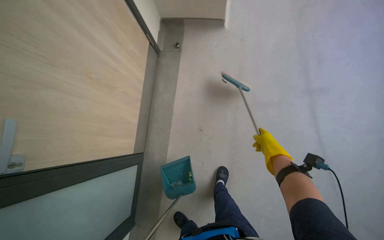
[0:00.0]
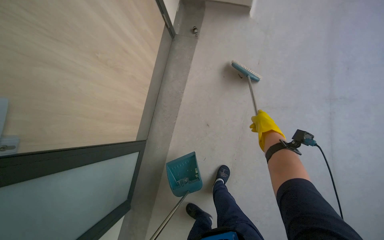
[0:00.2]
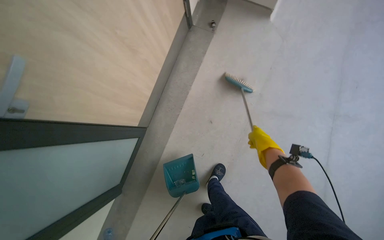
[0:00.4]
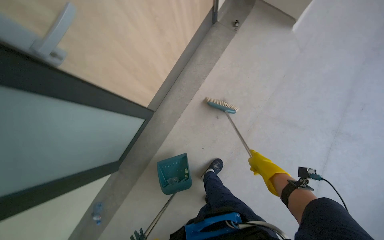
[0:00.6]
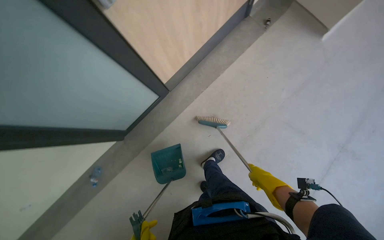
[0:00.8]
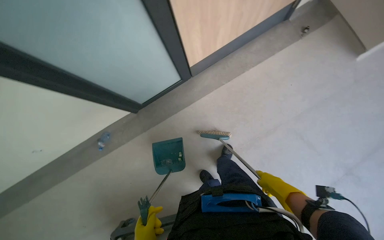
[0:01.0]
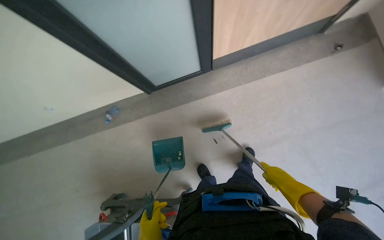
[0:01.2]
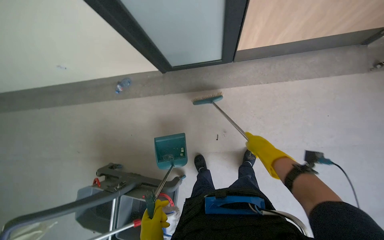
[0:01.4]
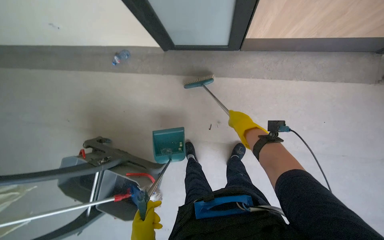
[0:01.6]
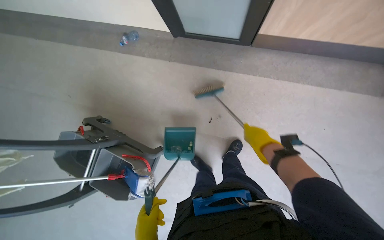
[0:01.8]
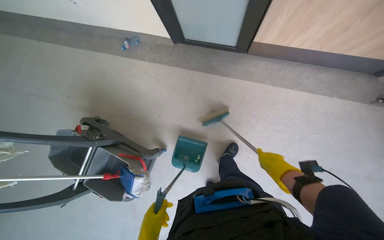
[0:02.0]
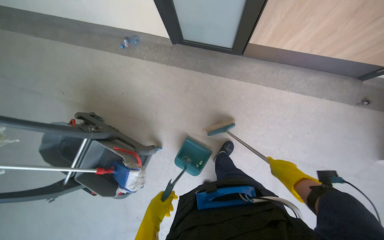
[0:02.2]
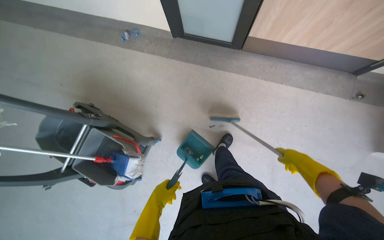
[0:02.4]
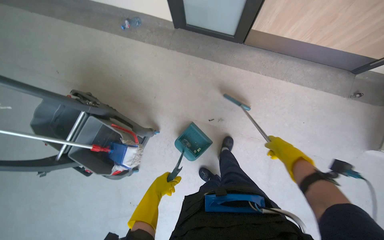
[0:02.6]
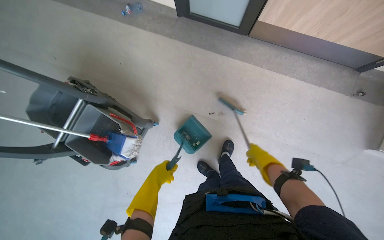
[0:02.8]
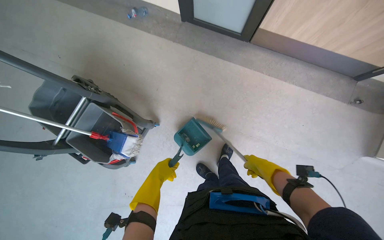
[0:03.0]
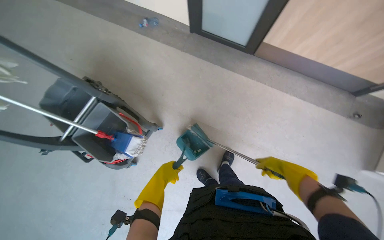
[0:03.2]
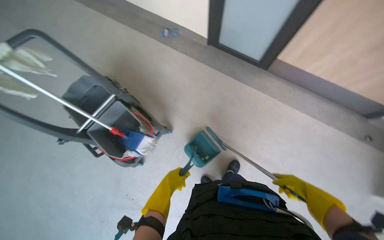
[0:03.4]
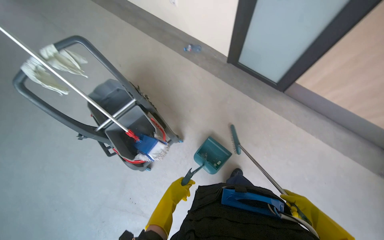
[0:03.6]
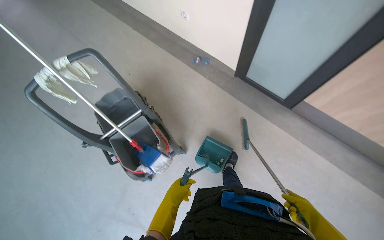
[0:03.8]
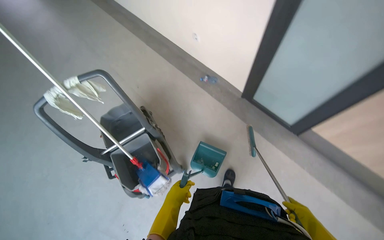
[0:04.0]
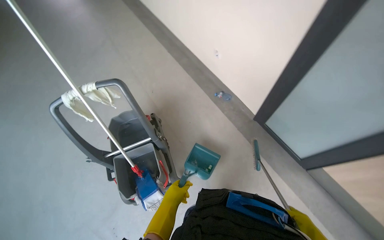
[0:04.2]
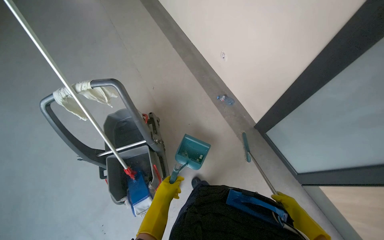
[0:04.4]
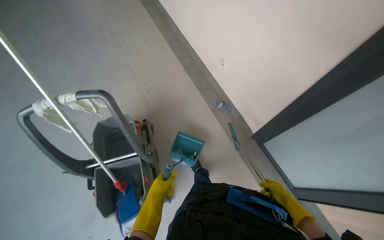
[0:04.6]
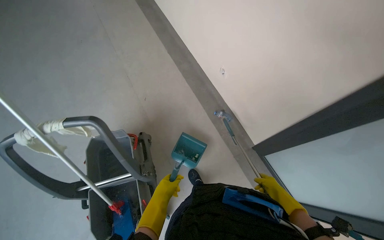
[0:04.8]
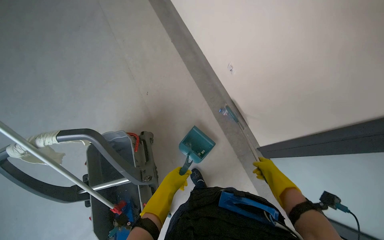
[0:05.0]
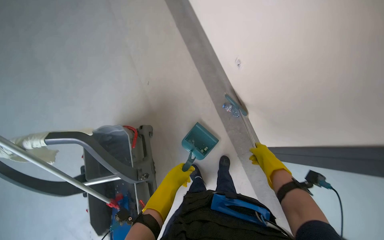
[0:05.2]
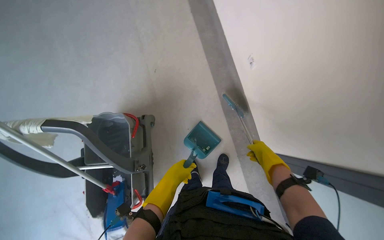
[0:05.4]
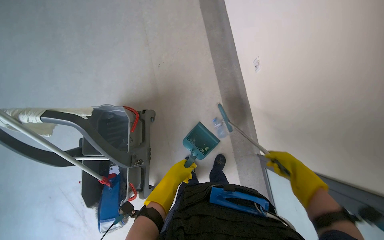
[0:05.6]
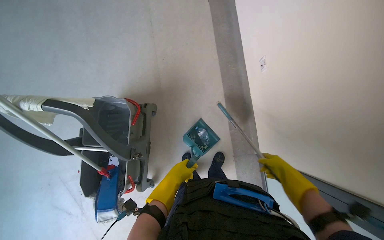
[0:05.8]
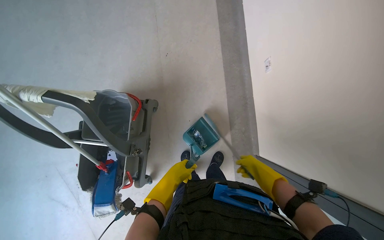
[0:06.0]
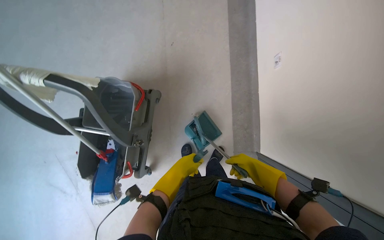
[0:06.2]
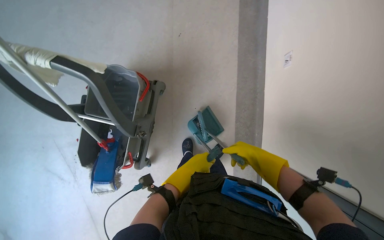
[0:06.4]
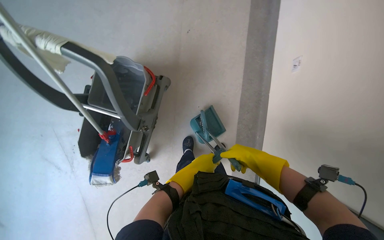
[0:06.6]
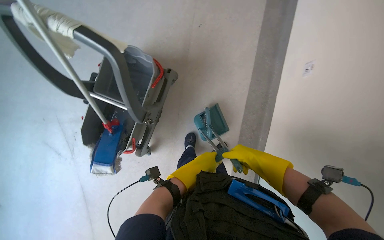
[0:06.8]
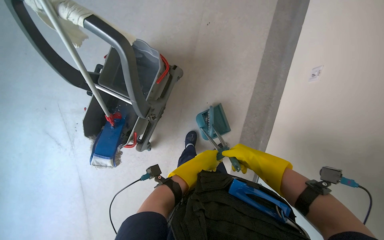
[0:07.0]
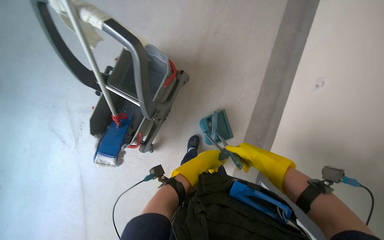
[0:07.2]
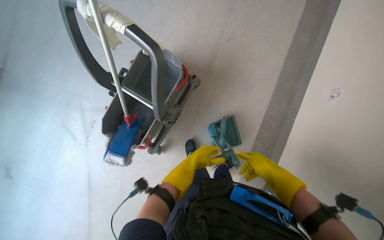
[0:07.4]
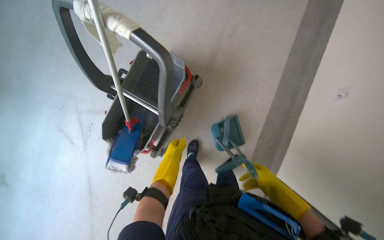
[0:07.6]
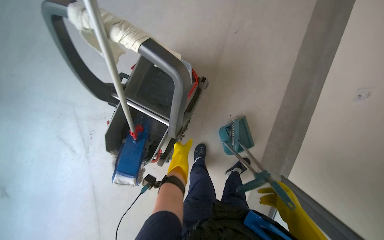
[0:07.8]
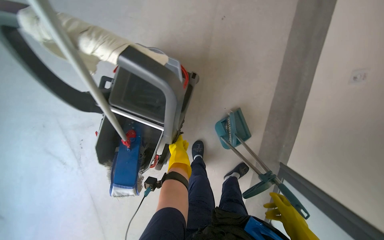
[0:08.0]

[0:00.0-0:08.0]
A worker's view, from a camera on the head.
Job: sweeping floor.
The whole recording: Sweeping classroom floor. The worker sweeps debris from the classroom floor using a brush and dustpan.
0:00.0 to 0:01.6: The view tips downward by roughly 20 degrees. The scene turns approximately 75 degrees clockwise in the picture.
0:01.6 to 0:03.2: The wearer moves roughly 40 cm. Everything in view rotates some 30 degrees clockwise.
0:03.2 to 0:04.8: The wearer moves about 60 cm. The view tips upward by roughly 10 degrees. The scene turns approximately 35 degrees clockwise in the picture.
0:04.8 to 0:06.4: The view tips downward by some 25 degrees. The scene rotates clockwise by approximately 30 degrees. The left hand moves to the right and up the picture, some 25 cm. The right hand goes roughly 35 cm up the picture.
0:06.4 to 0:08.0: The left hand goes some 25 cm farther from the camera.

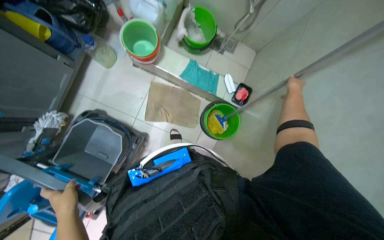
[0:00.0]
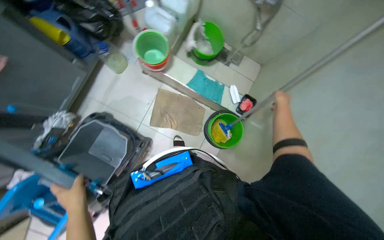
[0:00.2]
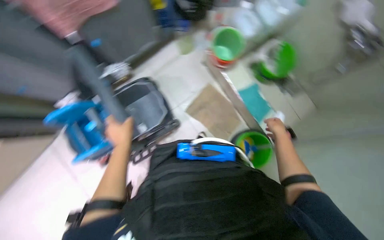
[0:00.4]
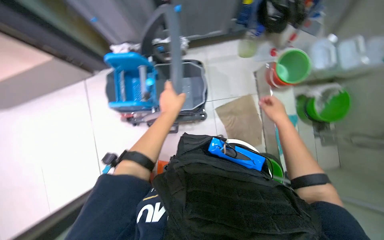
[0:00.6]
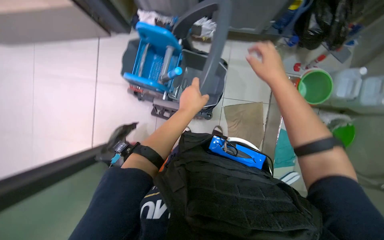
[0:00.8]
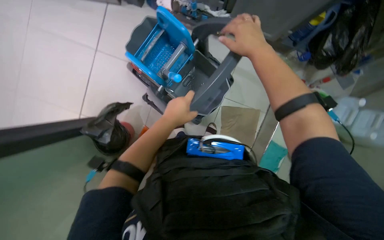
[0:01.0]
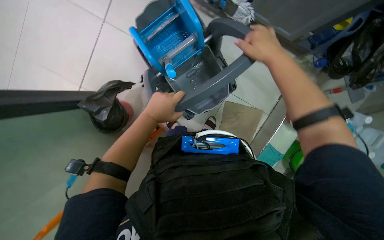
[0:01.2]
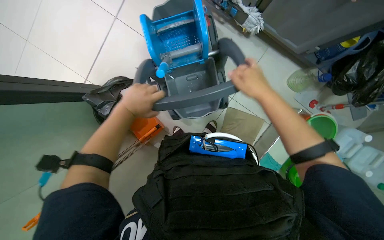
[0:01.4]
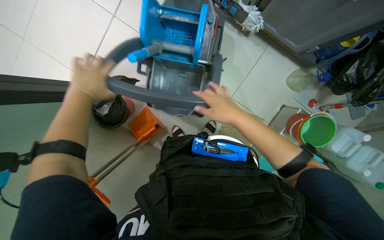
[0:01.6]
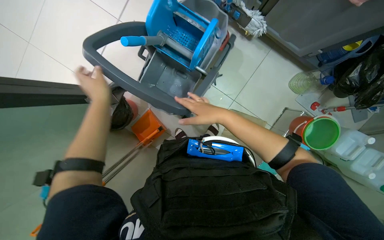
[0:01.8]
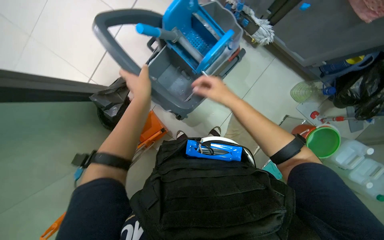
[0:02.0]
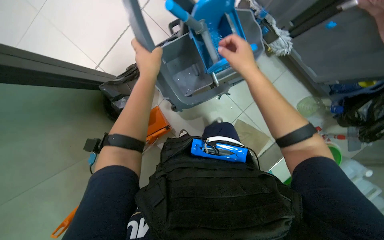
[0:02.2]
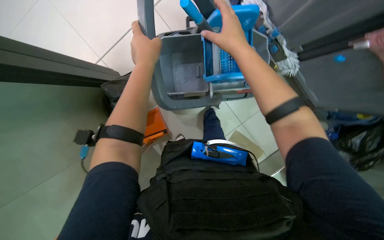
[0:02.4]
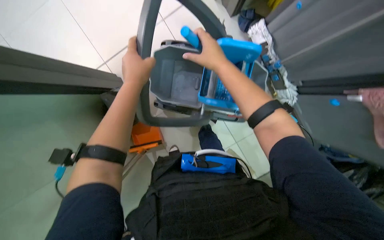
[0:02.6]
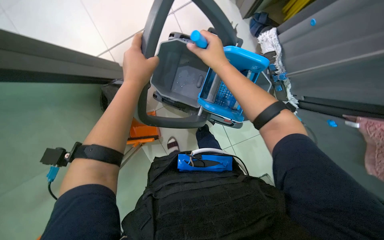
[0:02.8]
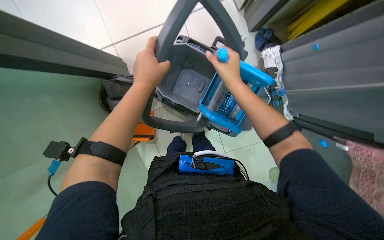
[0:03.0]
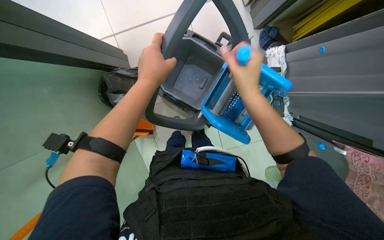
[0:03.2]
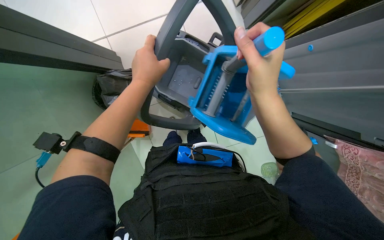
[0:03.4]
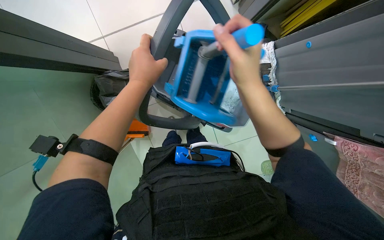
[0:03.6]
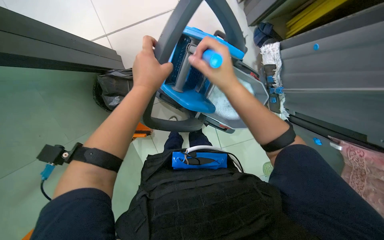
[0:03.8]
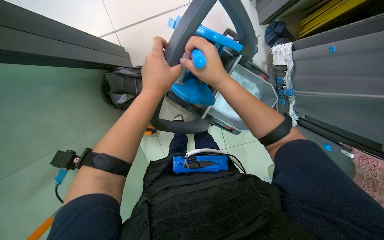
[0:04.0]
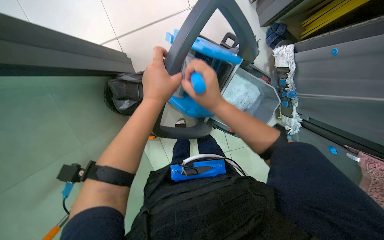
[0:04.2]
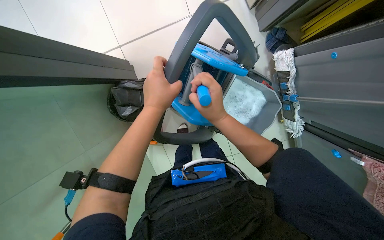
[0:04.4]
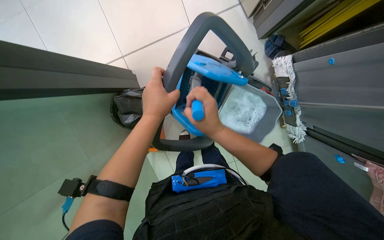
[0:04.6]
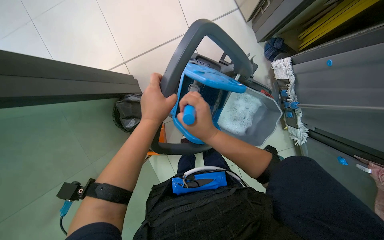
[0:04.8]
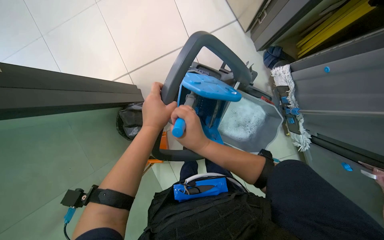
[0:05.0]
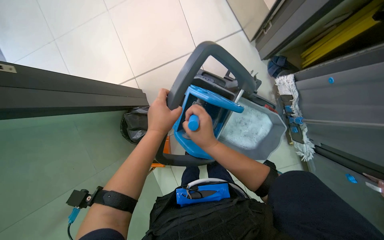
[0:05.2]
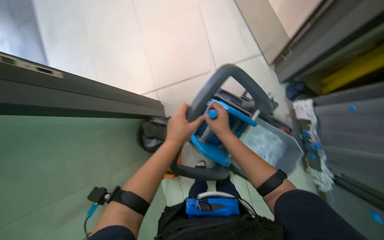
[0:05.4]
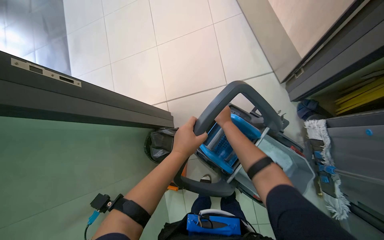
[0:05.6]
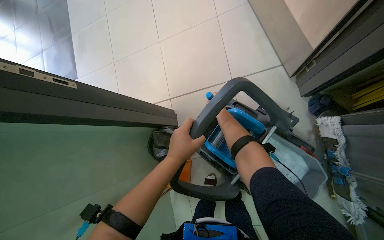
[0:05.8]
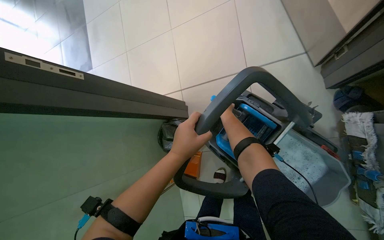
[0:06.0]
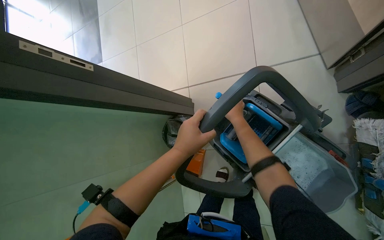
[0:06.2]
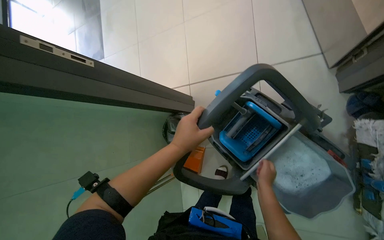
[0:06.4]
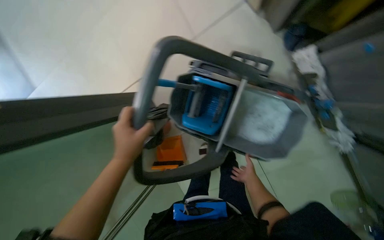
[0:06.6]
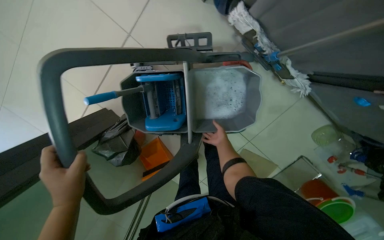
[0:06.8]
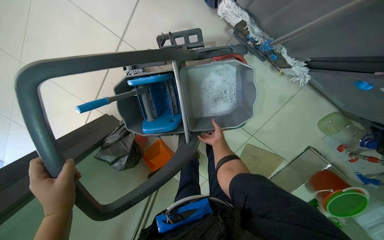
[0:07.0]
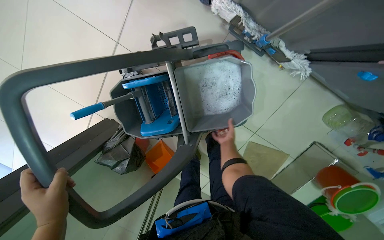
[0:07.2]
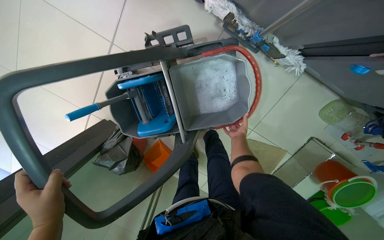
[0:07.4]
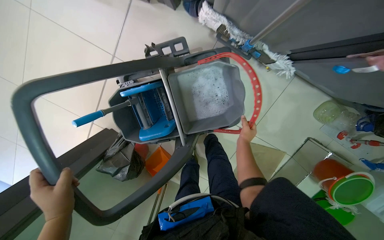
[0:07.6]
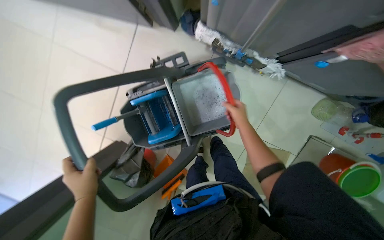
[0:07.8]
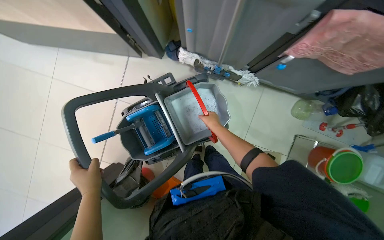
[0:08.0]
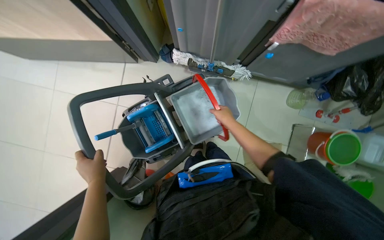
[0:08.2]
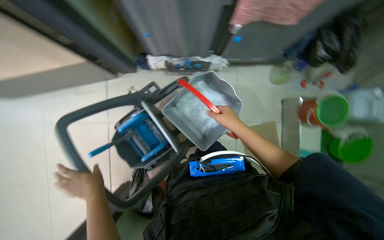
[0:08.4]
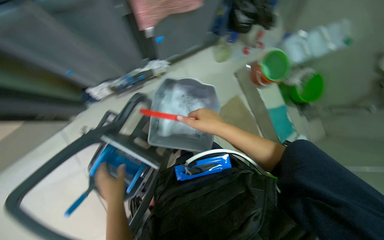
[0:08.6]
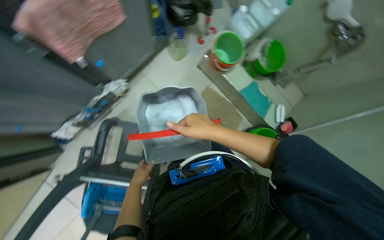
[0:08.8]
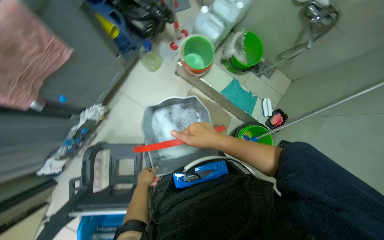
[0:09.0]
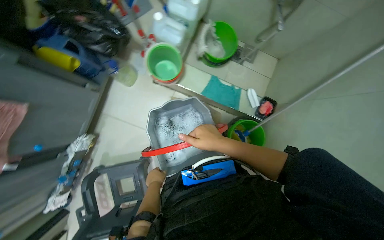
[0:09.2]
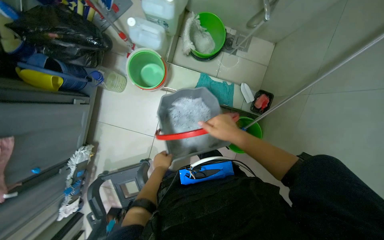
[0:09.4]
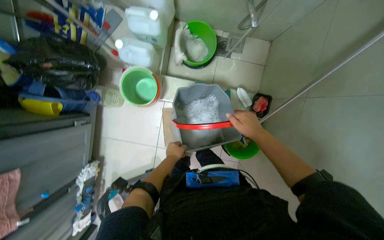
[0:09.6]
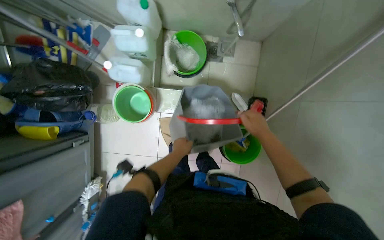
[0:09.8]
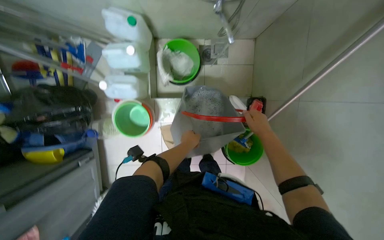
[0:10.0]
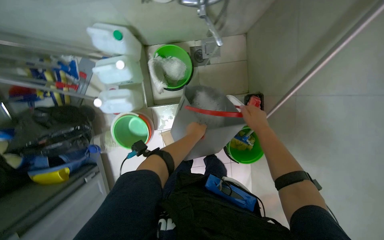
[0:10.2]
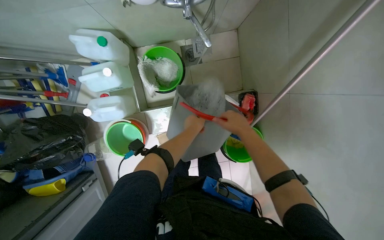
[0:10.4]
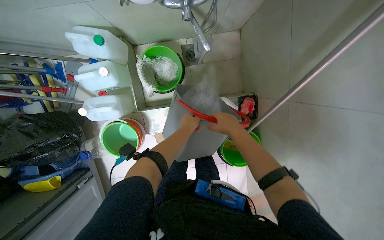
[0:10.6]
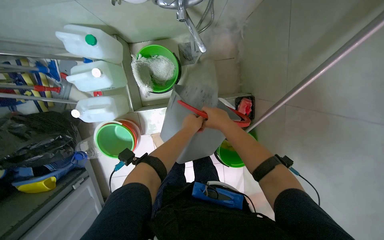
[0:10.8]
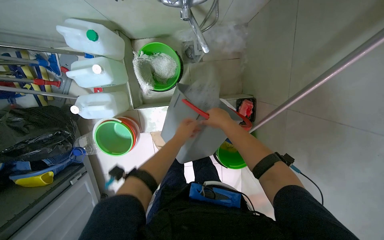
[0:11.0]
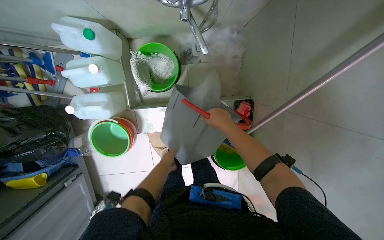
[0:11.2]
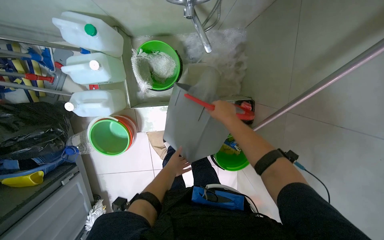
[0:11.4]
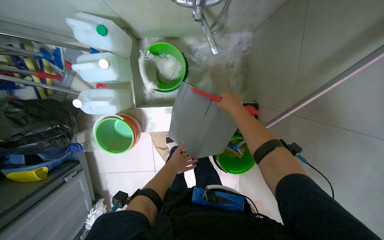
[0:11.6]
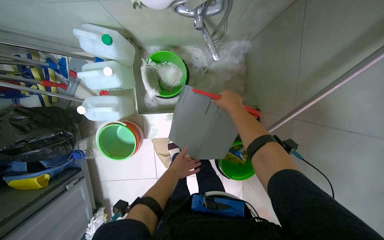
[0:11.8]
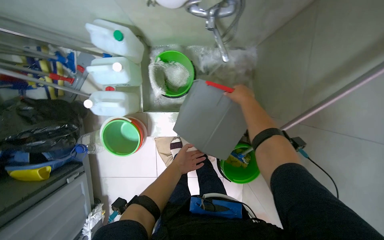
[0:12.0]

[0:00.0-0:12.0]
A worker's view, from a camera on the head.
Job: preparing cleaning supplies.
The whole recording: Setting up mop cart. The worker adjusts the mop cart, fills a bucket with water, and places it onto the cart.
0:00.0 to 0:01.6: The scene turns some 100 degrees clockwise in the picture.
0:01.6 to 0:03.0: Everything in view rotates some 40 degrees clockwise.
0:03.0 to 0:04.4: The right hand moves to the left, about 10 cm.
0:04.4 to 0:06.0: The head turns to the left by roughly 20 degrees. The camera pitches upward, by about 15 degrees. The right hand heads farther from the camera, covering roughly 30 cm.
0:06.0 to 0:07.6: The scene rotates counterclockwise by roughly 55 degrees.
0:07.6 to 0:09.0: The camera travels some 70 cm. The view tilts approximately 15 degrees upward. The scene rotates counterclockwise by about 85 degrees.
0:09.0 to 0:10.4: The camera travels about 70 cm. The camera pitches downward, by roughly 15 degrees. The scene turns approximately 45 degrees counterclockwise in the picture.
0:10.4 to 0:12.0: The right hand goes some 20 cm up the picture; the left hand goes some 20 cm farther from the camera and down the picture.
